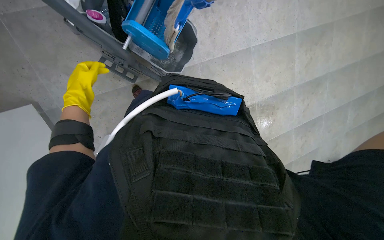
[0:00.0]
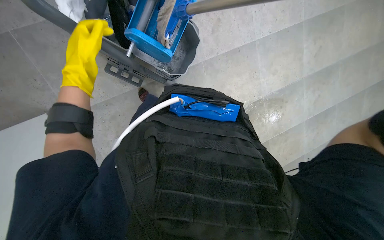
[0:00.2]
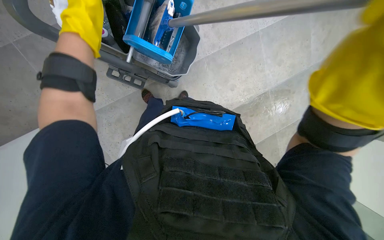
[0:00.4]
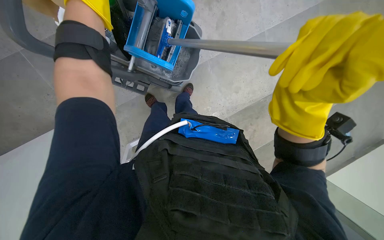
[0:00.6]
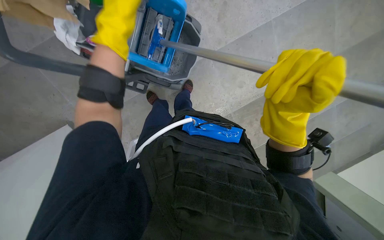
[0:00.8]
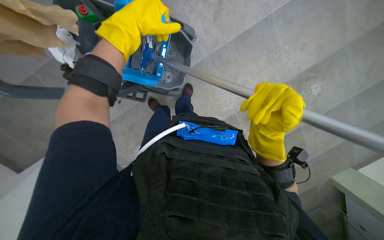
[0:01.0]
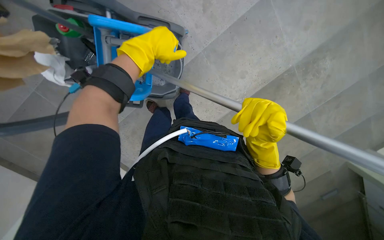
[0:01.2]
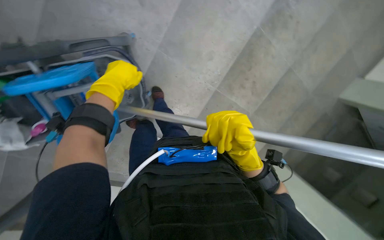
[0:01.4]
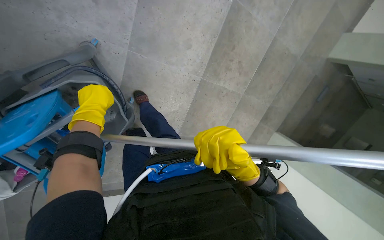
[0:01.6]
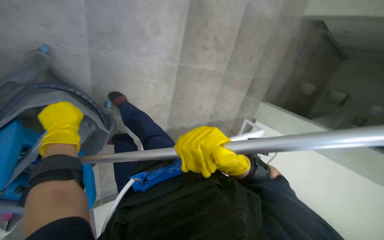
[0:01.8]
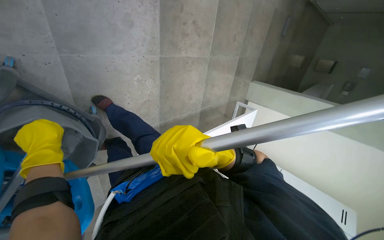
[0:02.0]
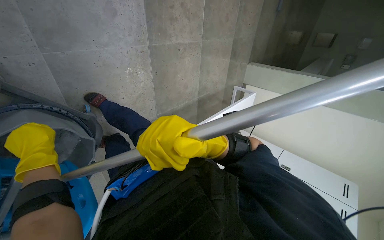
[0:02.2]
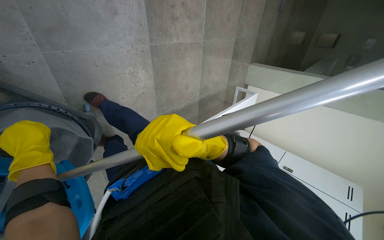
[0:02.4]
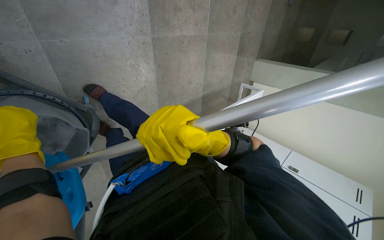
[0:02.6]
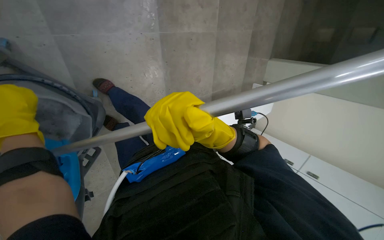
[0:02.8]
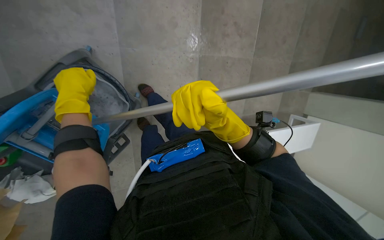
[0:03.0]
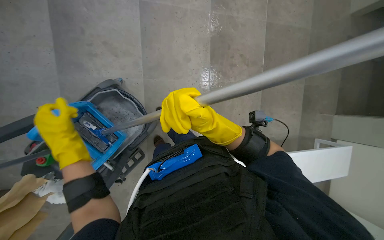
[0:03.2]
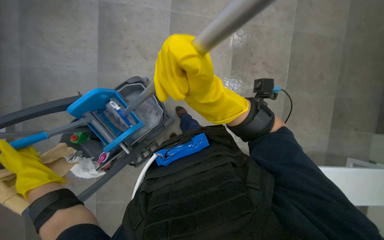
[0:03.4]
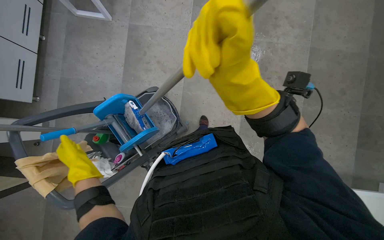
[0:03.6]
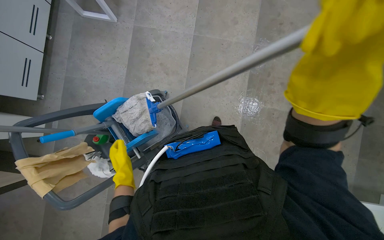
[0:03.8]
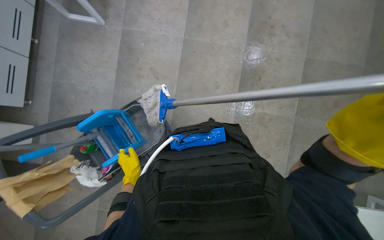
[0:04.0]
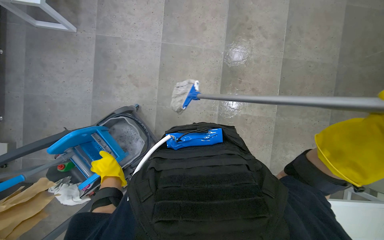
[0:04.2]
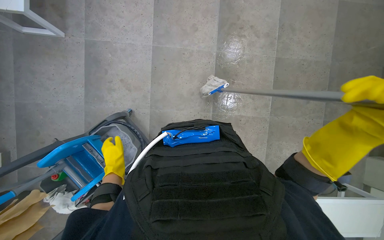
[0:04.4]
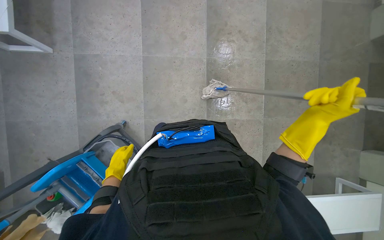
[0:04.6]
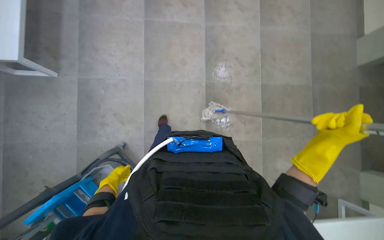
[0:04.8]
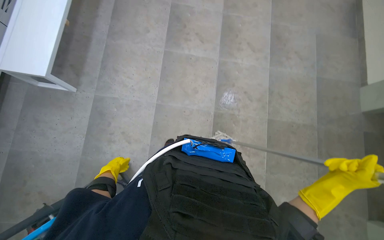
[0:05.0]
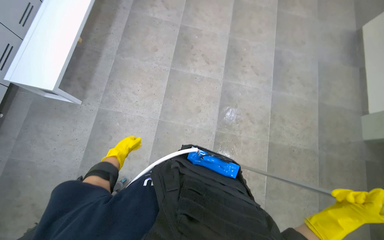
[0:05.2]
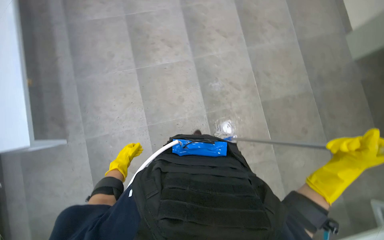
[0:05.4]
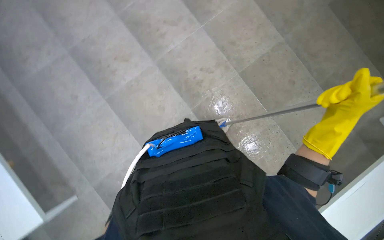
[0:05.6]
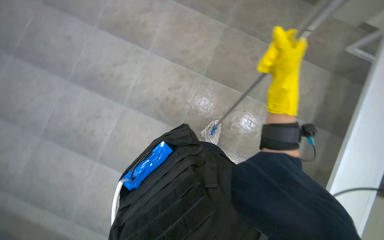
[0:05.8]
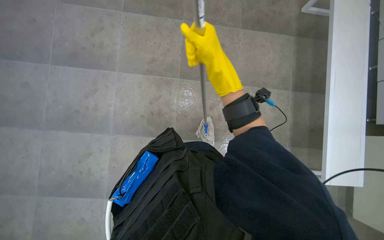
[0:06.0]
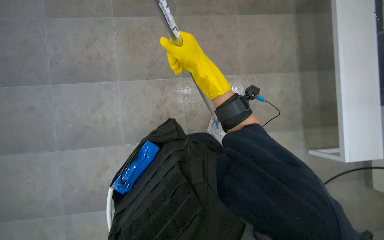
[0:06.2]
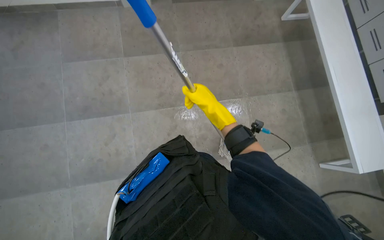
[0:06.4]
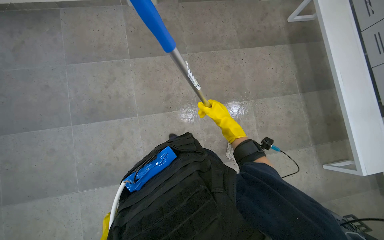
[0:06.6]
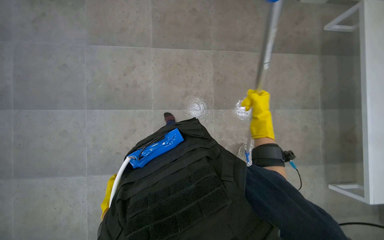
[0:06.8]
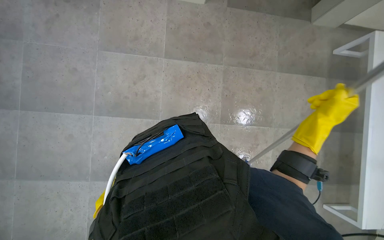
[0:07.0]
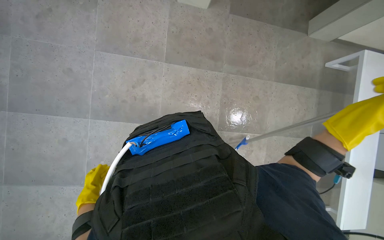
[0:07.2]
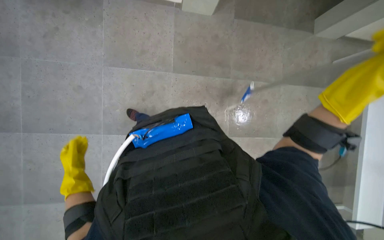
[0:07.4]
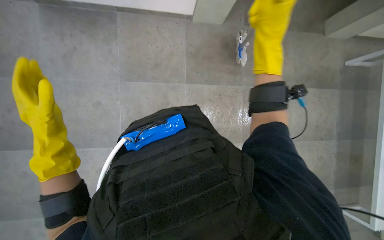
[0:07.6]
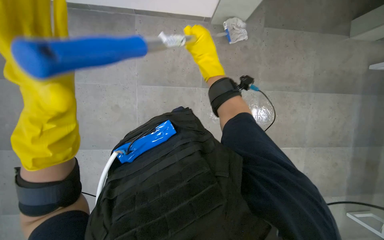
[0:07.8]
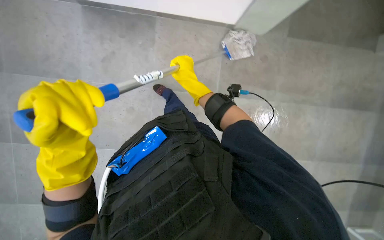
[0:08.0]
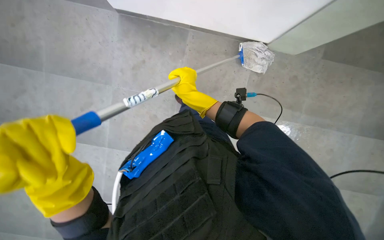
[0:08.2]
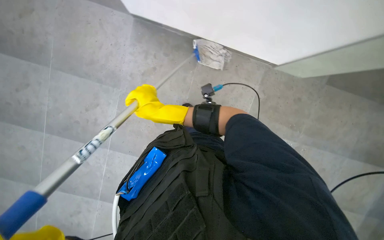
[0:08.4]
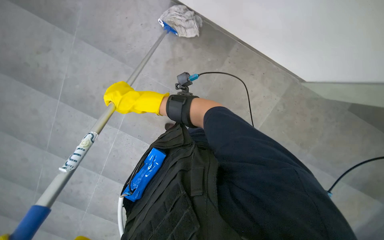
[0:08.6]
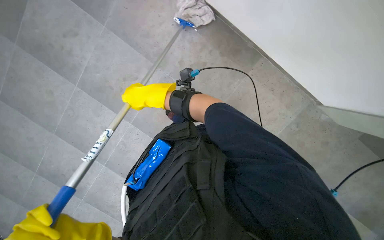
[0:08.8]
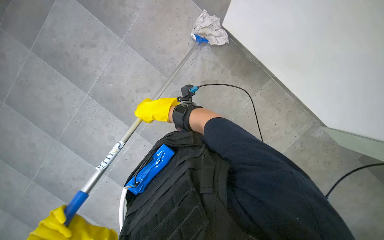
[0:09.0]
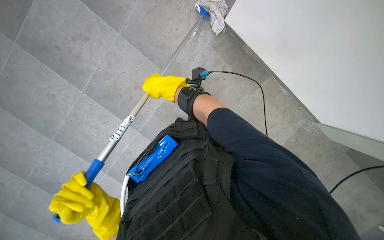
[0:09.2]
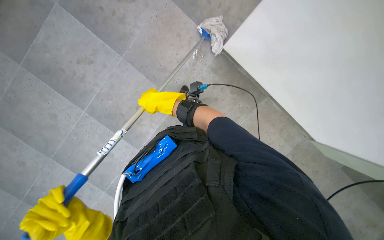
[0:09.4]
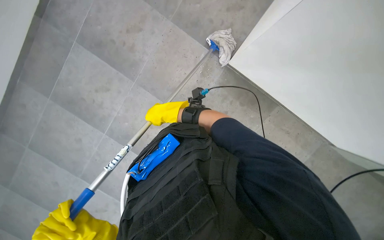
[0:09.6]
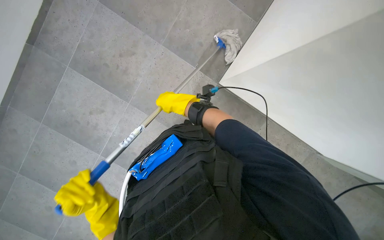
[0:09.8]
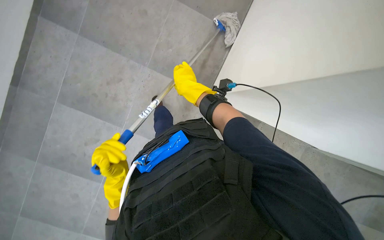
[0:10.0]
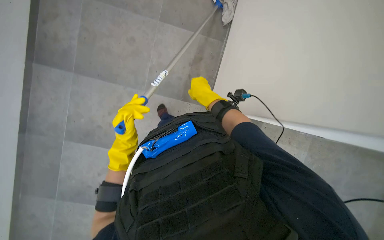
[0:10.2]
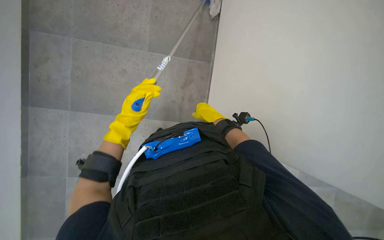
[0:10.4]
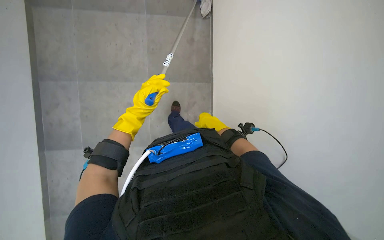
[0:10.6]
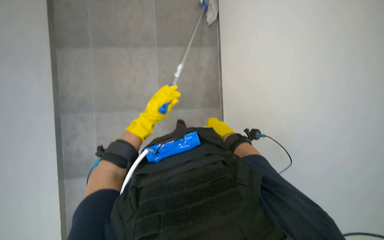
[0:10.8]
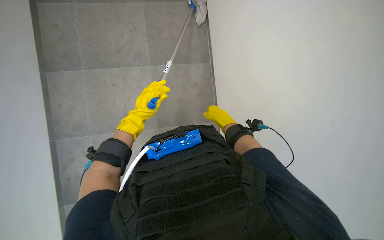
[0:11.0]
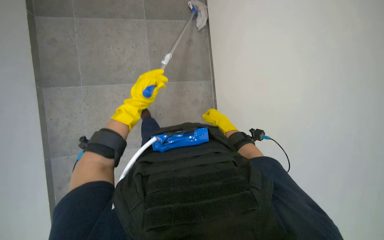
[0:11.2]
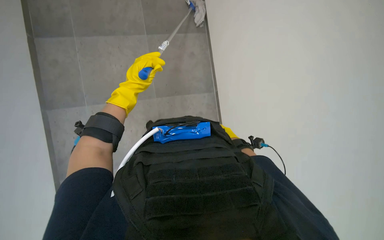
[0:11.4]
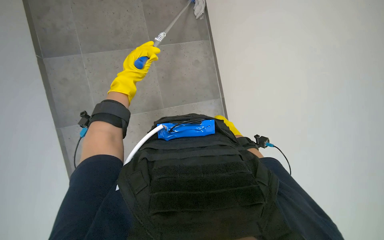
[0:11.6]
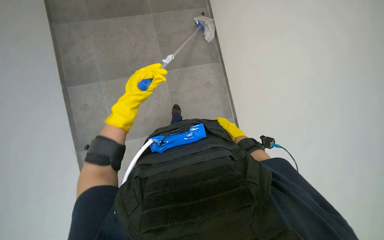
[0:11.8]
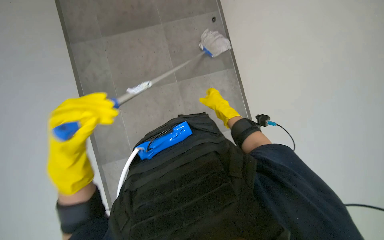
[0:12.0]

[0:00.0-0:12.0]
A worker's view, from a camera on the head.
Job: mopping floor.
The whole recording: Mopping tiled floor. The worker mops the tiled floor using a mop and bucket.
0:00.0 to 0:01.6: The scene rotates counterclockwise by about 35 degrees.
0:03.0 to 0:04.4: The view swings roughly 15 degrees to the left. The view tips upward by some 20 degrees.
0:04.4 to 0:06.0: The camera pitches upward, by about 15 degrees. Everything in view rotates about 90 degrees counterclockwise.
0:06.0 to 0:07.6: The wearer moves roughly 90 cm.
0:09.0 to 0:10.4: The wearer moves some 60 cm. The view pans to the right by roughly 25 degrees.
0:10.4 to 0:12.0: The view tips upward by roughly 30 degrees.

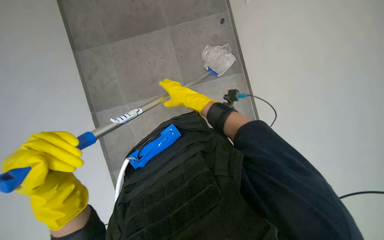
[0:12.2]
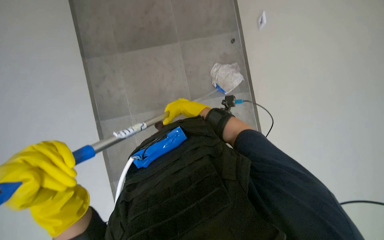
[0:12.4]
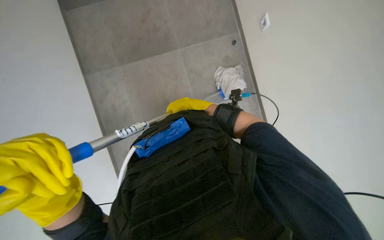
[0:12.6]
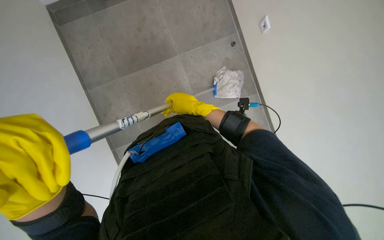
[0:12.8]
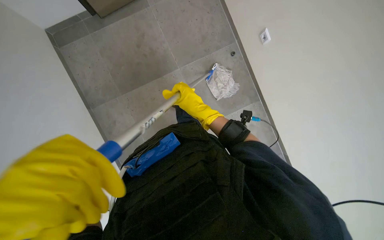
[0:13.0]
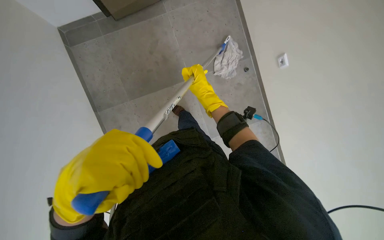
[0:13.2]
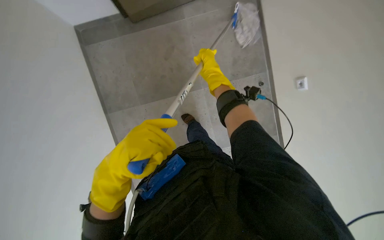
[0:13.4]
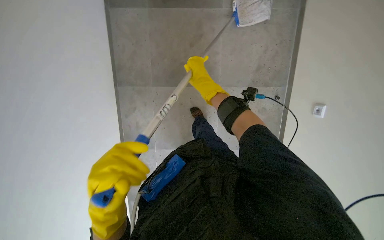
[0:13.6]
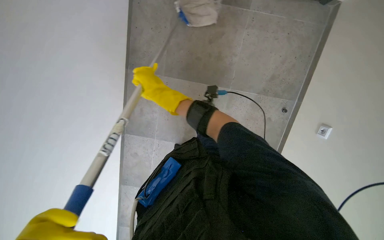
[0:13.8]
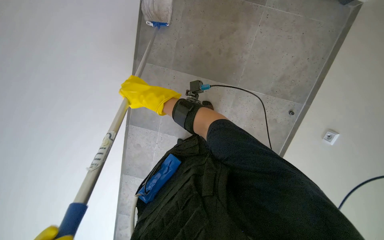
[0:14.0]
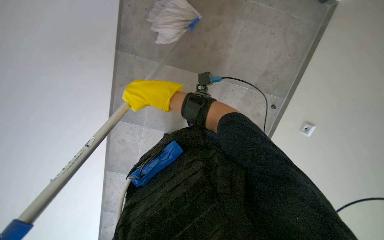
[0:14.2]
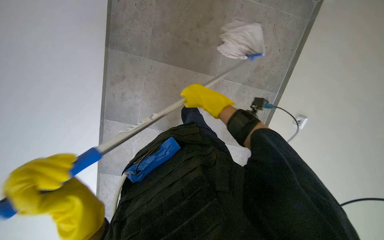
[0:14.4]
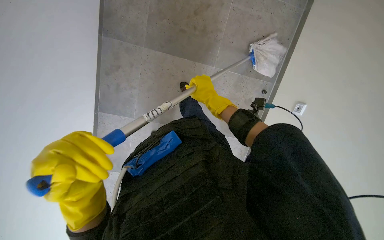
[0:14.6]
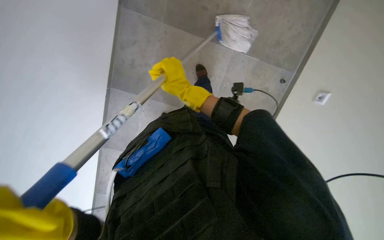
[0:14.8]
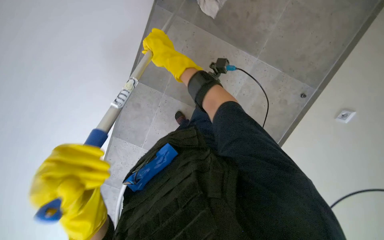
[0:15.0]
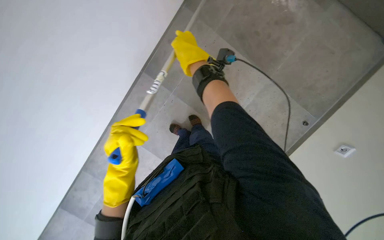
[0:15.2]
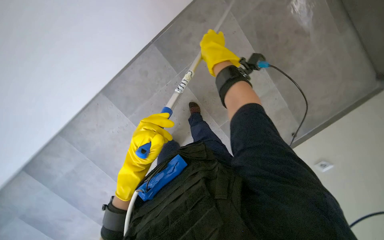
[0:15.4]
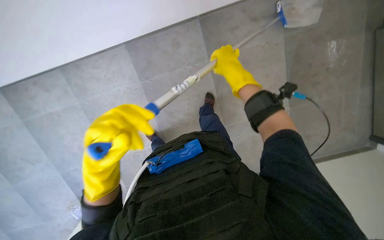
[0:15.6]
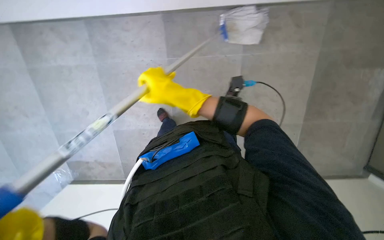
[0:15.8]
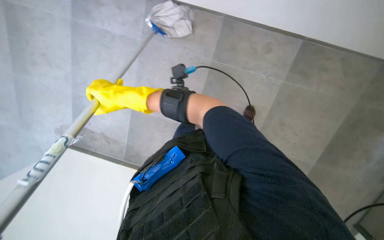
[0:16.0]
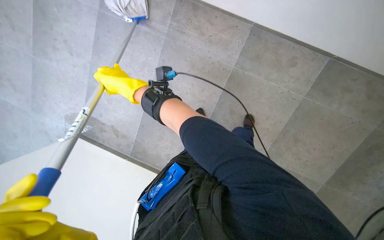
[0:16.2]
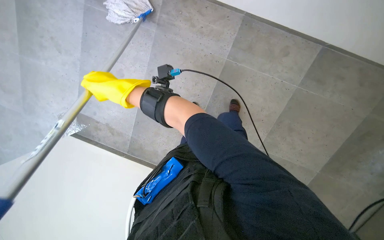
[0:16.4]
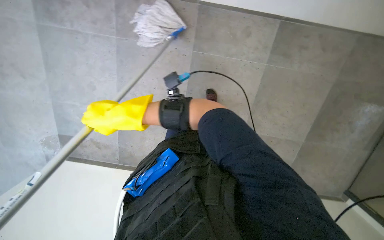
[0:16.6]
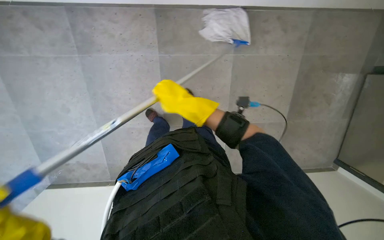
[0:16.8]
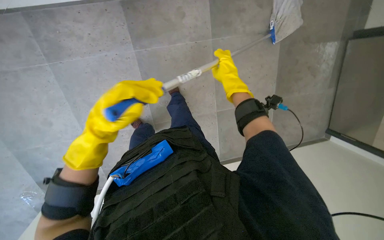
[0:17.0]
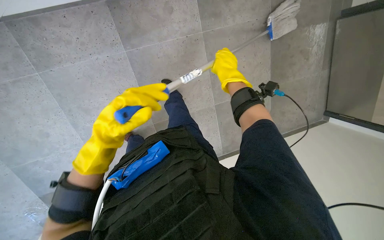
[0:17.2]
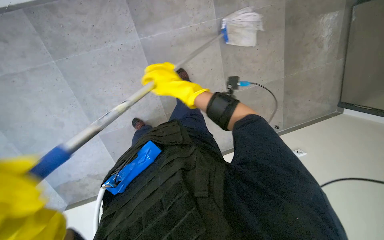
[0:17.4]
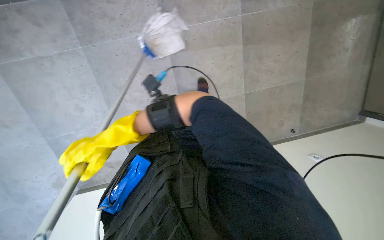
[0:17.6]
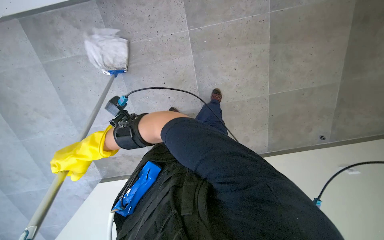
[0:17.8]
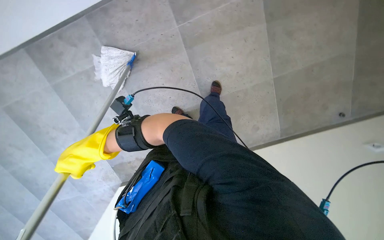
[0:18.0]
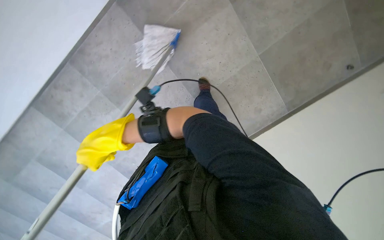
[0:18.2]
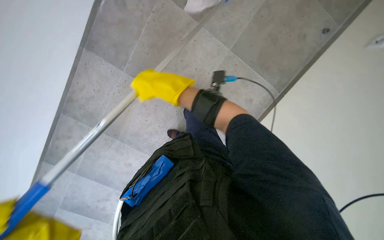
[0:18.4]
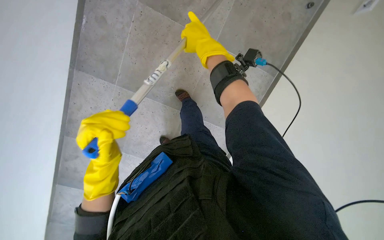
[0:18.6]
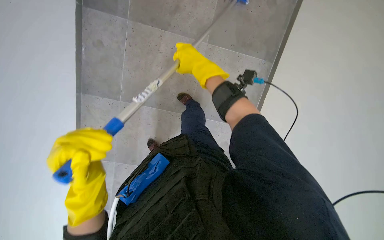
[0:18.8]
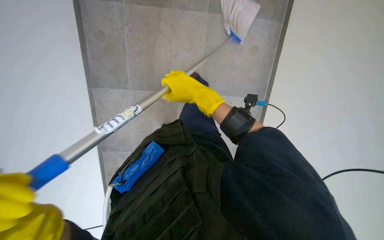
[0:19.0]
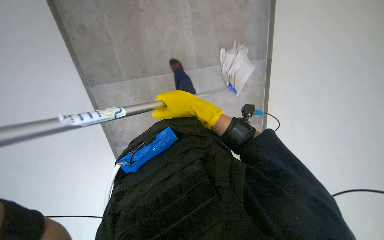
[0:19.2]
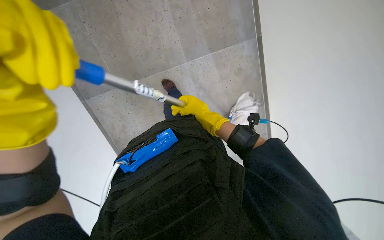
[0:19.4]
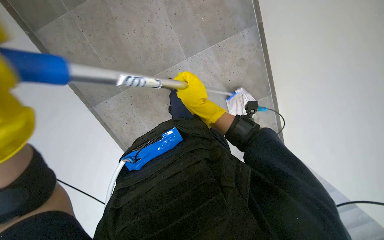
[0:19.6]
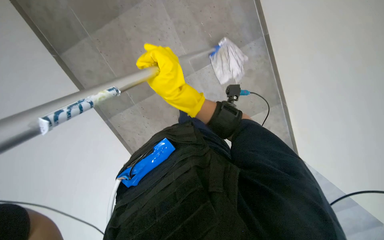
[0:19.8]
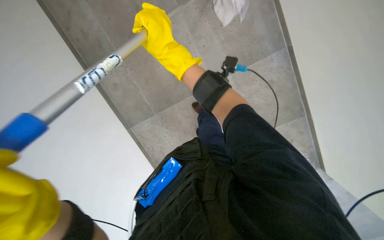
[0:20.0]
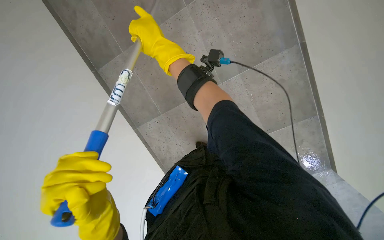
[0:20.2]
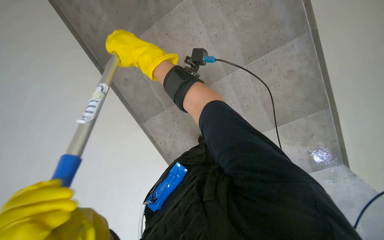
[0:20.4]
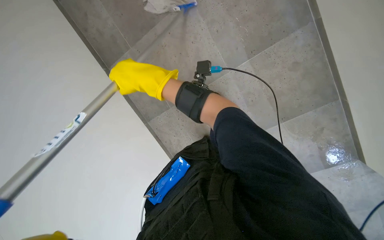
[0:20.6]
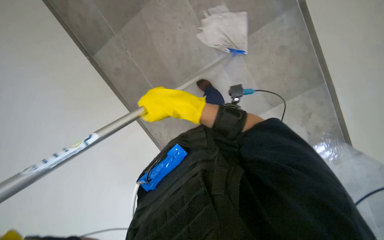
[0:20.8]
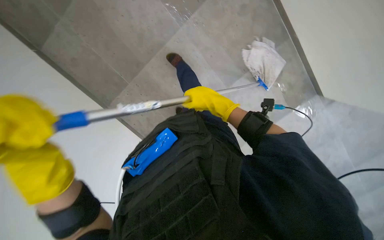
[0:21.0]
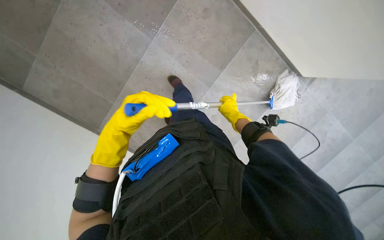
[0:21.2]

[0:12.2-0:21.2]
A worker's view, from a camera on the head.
Job: mopping floor.
The whole recording: Mopping tiled floor. The worker mops the tiled floor using a mop and bucket.
0:12.2 to 0:13.8: The head travels approximately 50 cm.
0:13.8 to 0:15.2: The view pans to the right by about 15 degrees. The right hand travels to the right by some 20 cm.
0:15.2 to 0:16.6: The right hand moves down the picture and nearer to the camera, some 20 cm.
0:16.6 to 0:18.2: The camera sweeps to the left, by approximately 20 degrees. Everything in view rotates some 25 degrees counterclockwise.
0:18.2 to 0:19.8: The camera is aimed some 20 degrees further to the left. The scene turns about 55 degrees counterclockwise in the picture.
0:19.8 to 0:21.2: The right hand shifts about 30 cm farther from the camera and to the right.
